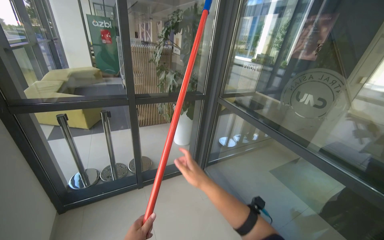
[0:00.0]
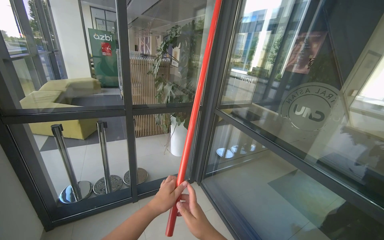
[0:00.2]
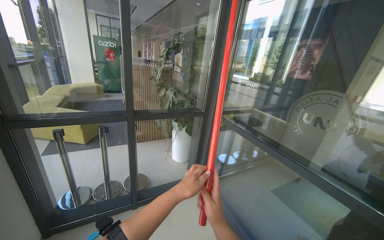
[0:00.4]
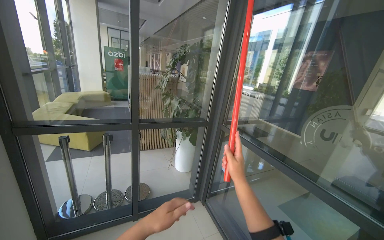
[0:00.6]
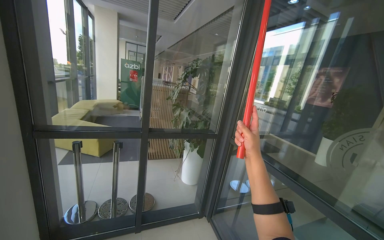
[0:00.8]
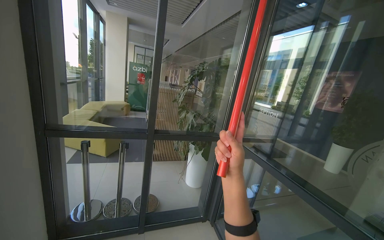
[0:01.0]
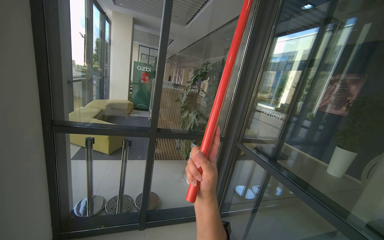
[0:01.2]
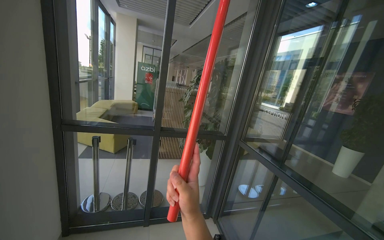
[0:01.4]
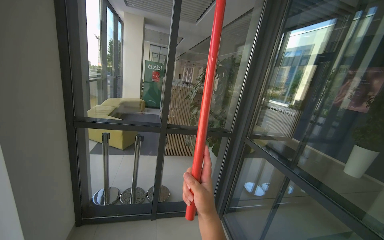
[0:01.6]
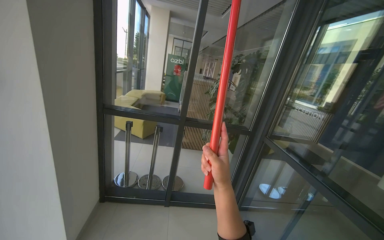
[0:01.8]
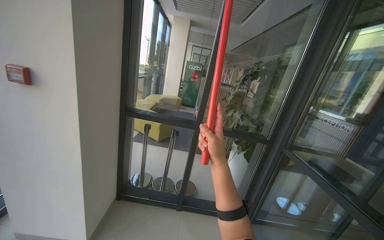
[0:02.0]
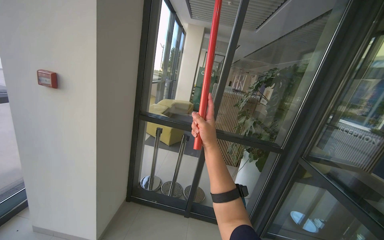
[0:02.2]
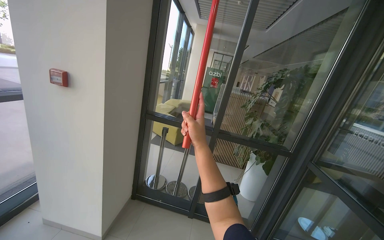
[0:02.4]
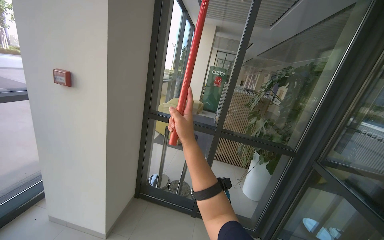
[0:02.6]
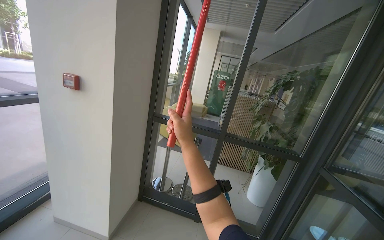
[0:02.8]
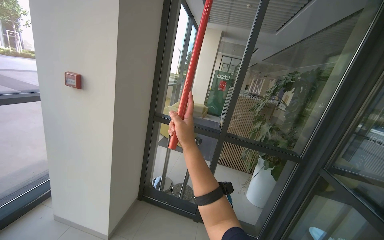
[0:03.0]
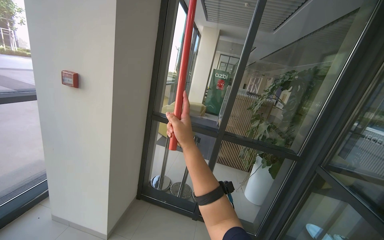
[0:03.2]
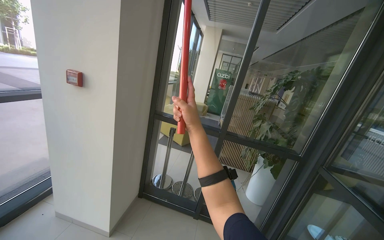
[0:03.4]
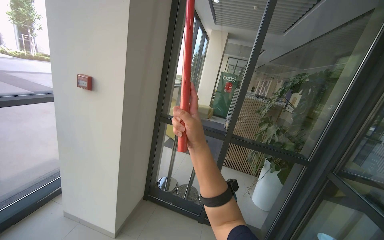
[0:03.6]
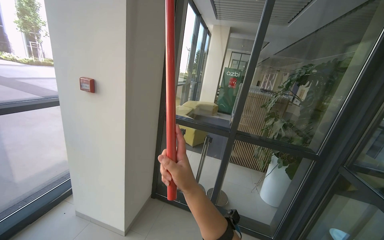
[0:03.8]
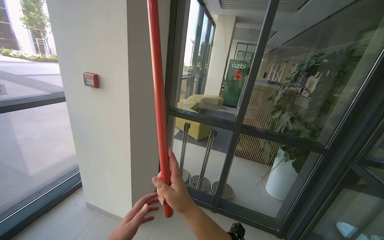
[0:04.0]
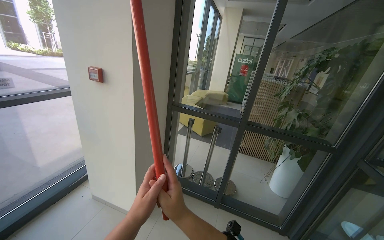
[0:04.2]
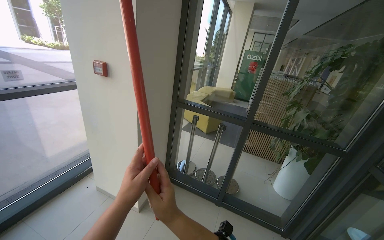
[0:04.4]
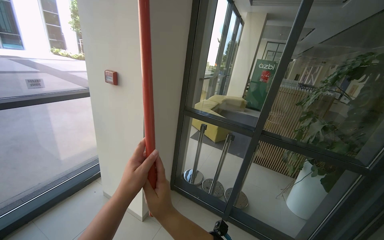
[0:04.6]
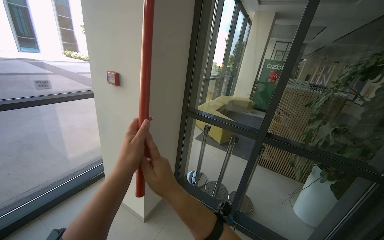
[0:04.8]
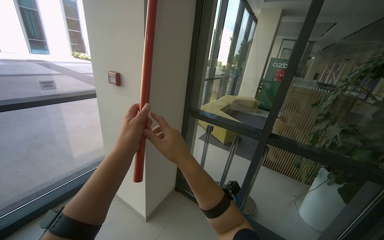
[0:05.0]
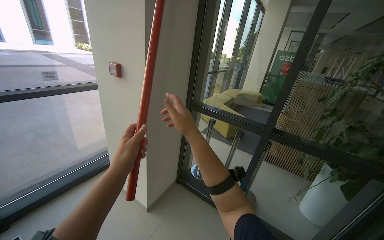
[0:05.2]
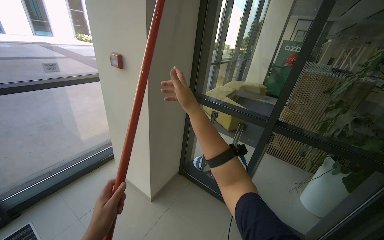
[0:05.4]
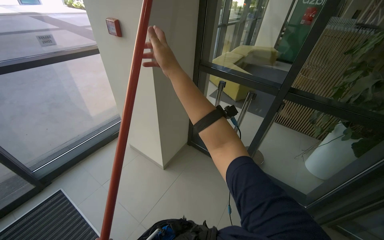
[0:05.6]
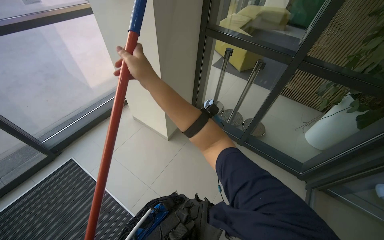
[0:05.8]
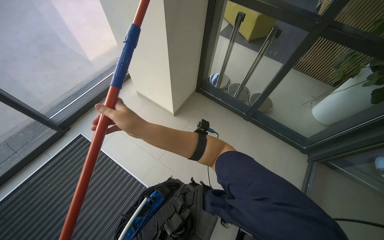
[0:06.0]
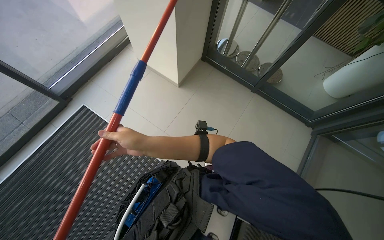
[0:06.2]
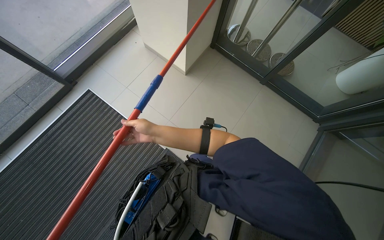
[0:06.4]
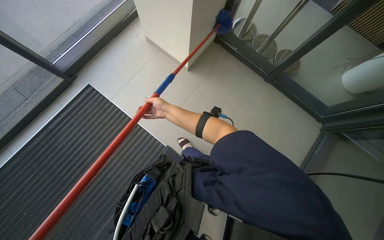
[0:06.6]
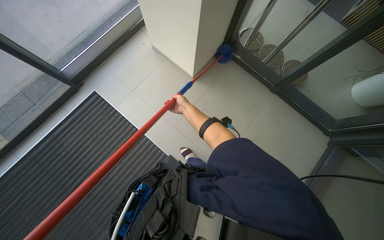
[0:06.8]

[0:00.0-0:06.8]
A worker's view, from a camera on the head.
Job: cleaning windows.
The whole recording: Dusting glass entrance doors. The worker uses a long-handled duster to clean the glass entrance doors and frames.
0:00.0 to 0:01.4: The camera pitches upward, by some 15 degrees. The right hand goes some 15 cm nearer to the camera, and reaches about 25 cm up the picture, then returns.
0:01.4 to 0:02.8: The head turns to the left by about 25 degrees. The right hand travels up the picture by about 15 cm.
0:02.8 to 0:04.0: The right hand heads down the picture, covering about 15 cm.
0:04.0 to 0:05.4: The right hand heads up the picture and farther from the camera, covering some 30 cm.
0:05.4 to 0:06.8: The wearer looks approximately 50 degrees further downward.

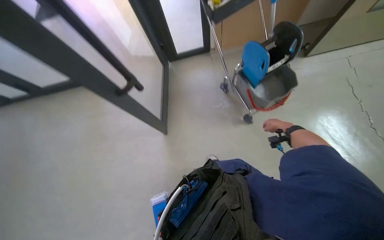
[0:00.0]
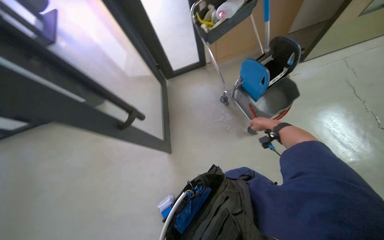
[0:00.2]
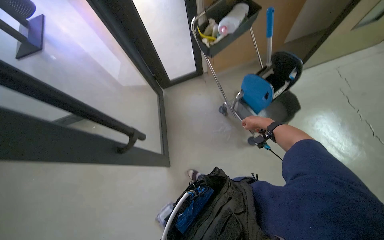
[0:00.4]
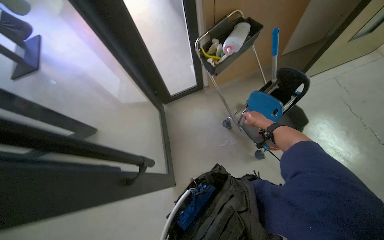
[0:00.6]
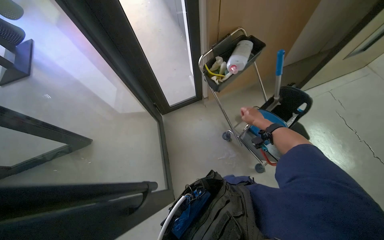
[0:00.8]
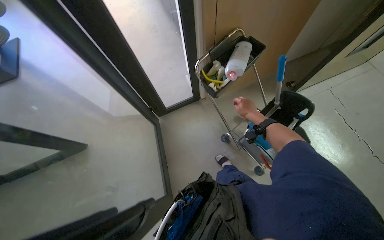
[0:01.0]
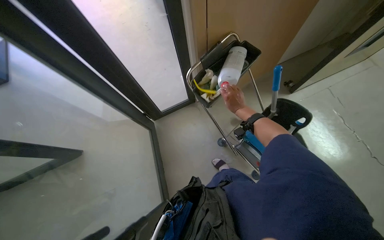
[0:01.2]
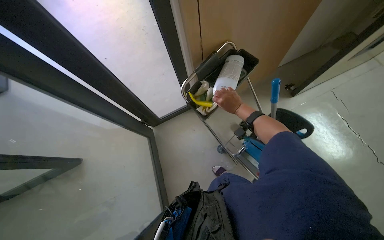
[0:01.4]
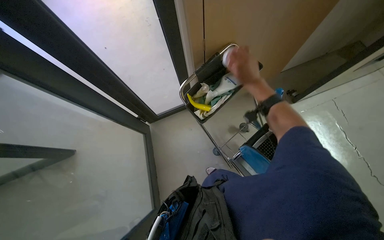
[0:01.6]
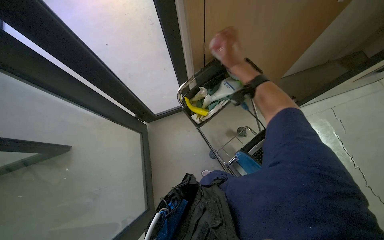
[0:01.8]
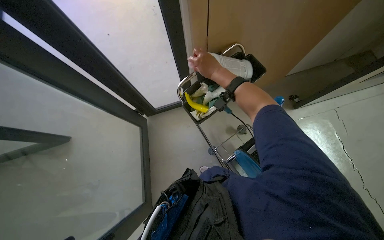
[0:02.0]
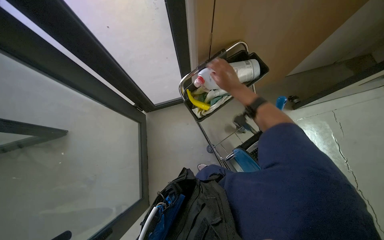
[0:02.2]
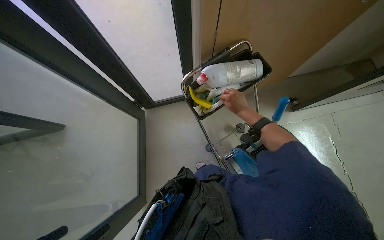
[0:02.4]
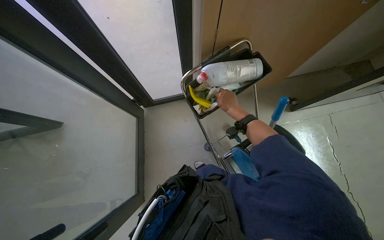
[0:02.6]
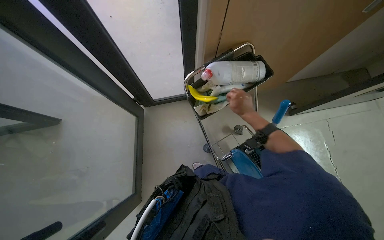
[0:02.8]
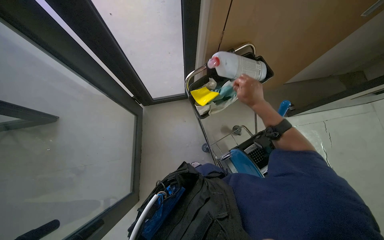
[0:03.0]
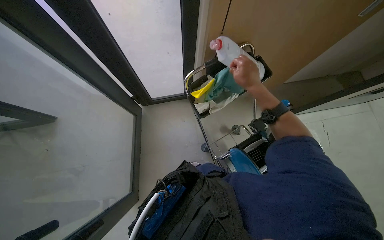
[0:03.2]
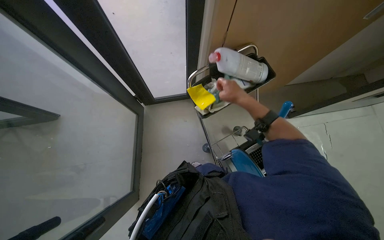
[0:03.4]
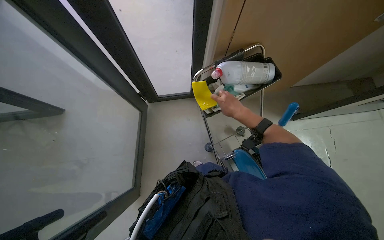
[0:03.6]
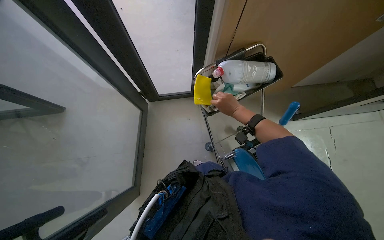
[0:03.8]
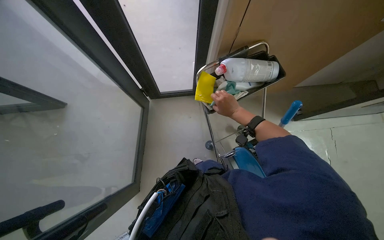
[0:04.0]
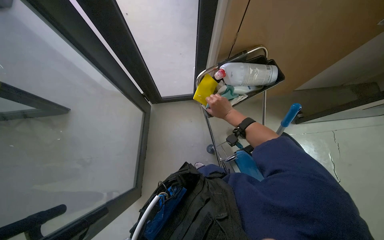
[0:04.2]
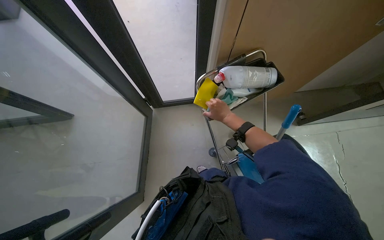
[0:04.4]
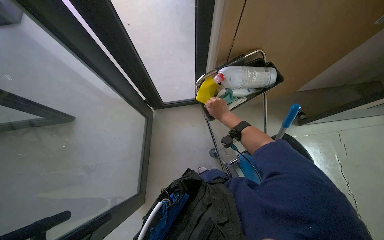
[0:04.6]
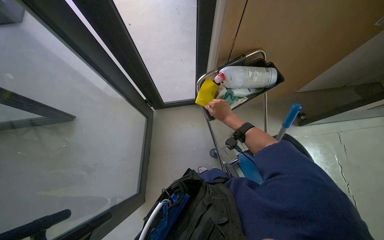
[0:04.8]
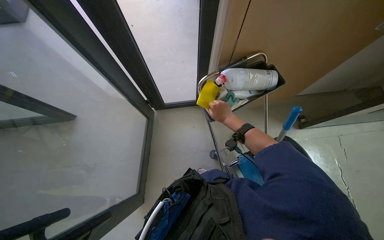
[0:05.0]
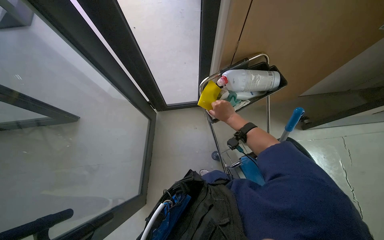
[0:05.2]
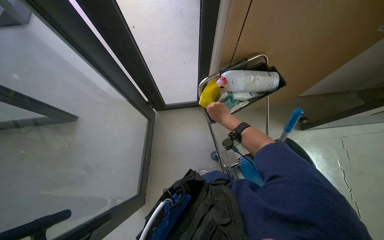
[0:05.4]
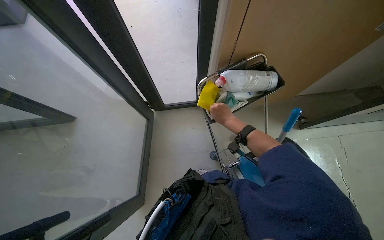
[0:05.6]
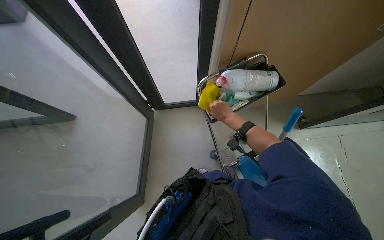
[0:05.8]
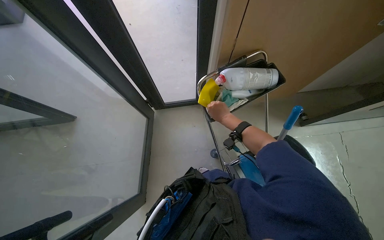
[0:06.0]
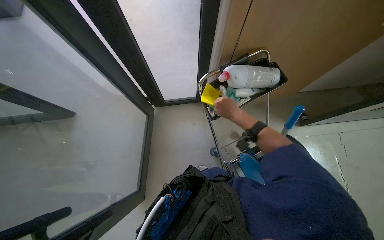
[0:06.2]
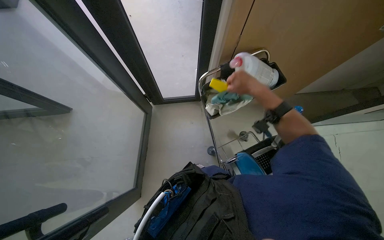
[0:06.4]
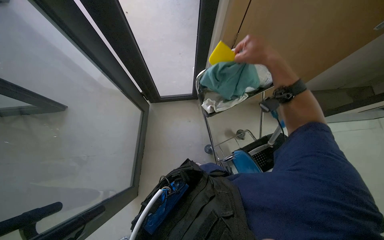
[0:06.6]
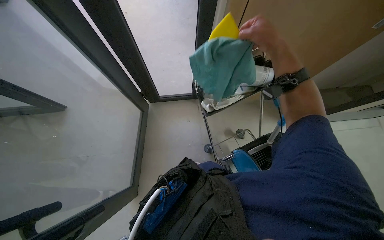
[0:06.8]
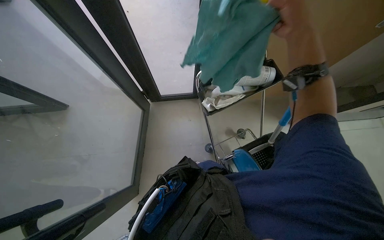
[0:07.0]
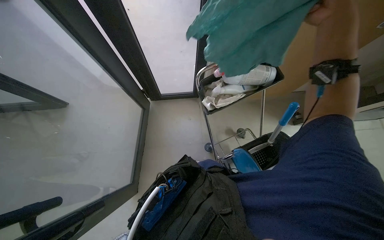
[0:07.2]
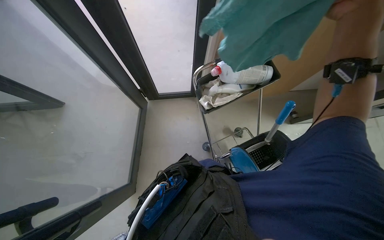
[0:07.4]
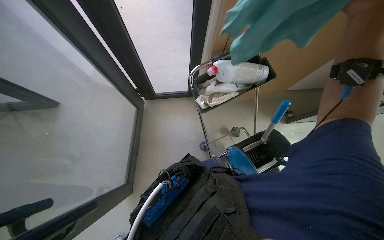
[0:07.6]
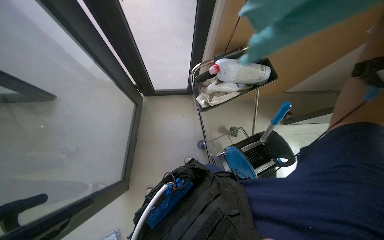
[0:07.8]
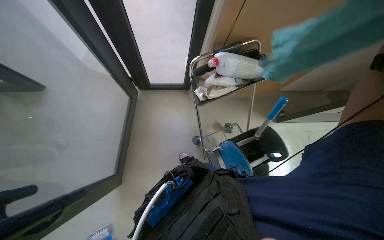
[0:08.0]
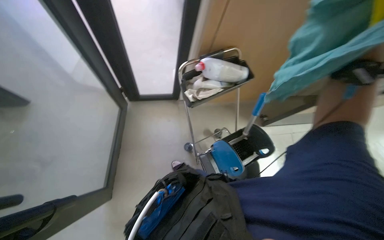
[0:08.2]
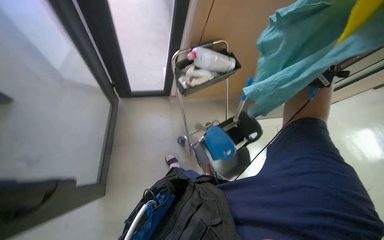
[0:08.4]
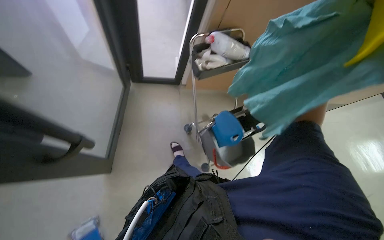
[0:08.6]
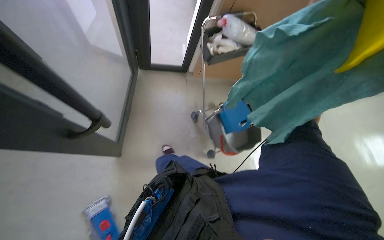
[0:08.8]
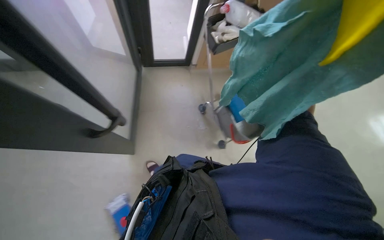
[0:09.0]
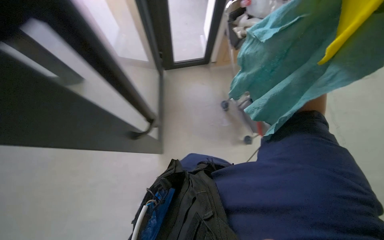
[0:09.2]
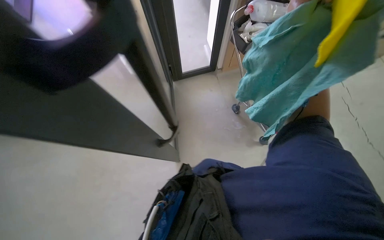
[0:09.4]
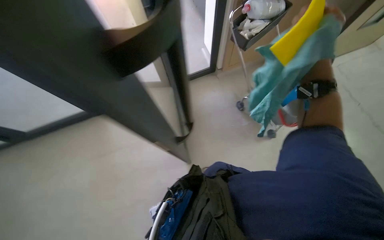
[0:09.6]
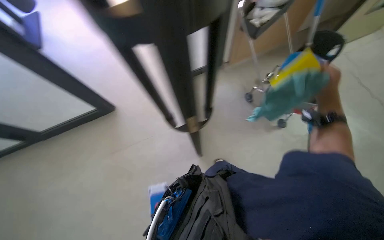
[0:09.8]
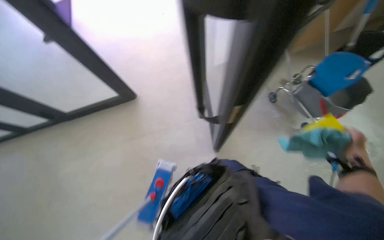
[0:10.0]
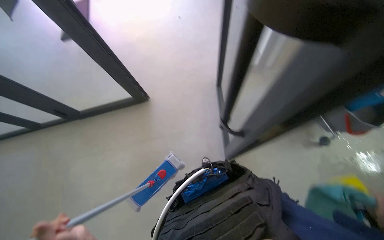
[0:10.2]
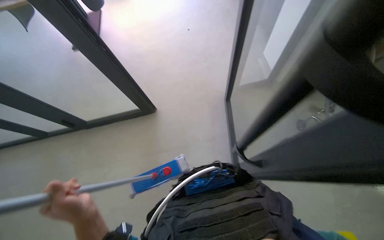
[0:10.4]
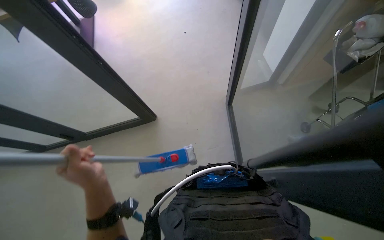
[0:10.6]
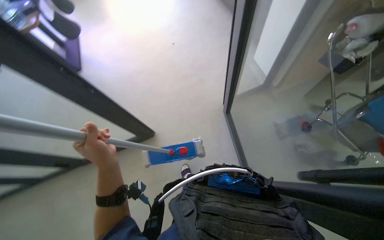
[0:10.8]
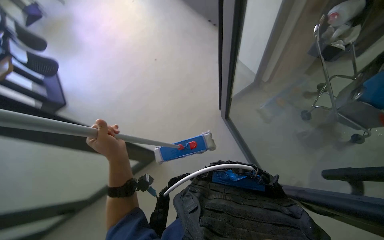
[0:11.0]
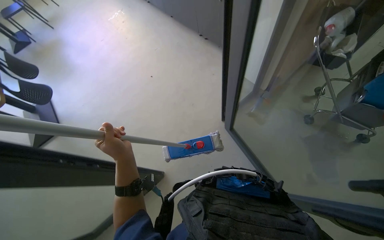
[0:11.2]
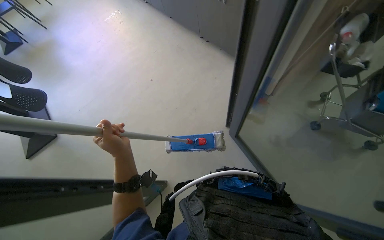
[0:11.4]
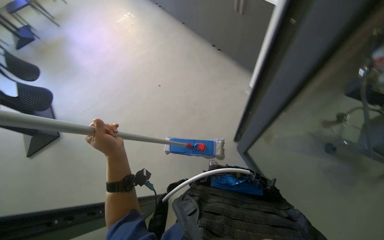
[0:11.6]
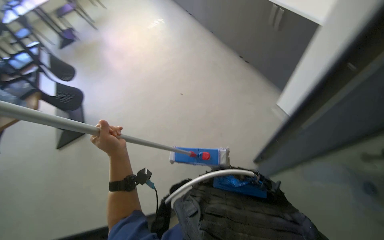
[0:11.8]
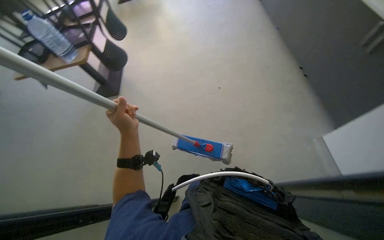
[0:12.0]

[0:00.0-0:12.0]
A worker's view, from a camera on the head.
Job: preparing cleaning supplies.
The whole recording: Preparing cleaning supplies. The worker retrieves a sponge and cloth from the cart and wets the cloth at the sink.
0:00.0 to 0:01.6: The camera is carried approximately 70 cm.
0:01.6 to 0:03.0: The right hand goes to the left and returns, some 10 cm each way.
0:03.0 to 0:04.4: The right hand shifts roughly 15 cm farther from the camera and to the left.
0:09.0 to 0:10.4: The view pans to the left by about 20 degrees.
0:10.4 to 0:12.0: The camera travels about 70 cm.
